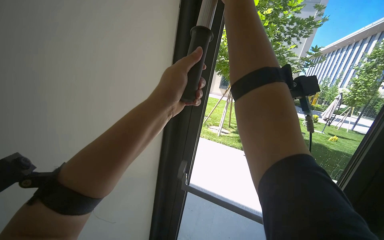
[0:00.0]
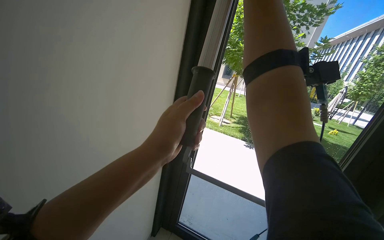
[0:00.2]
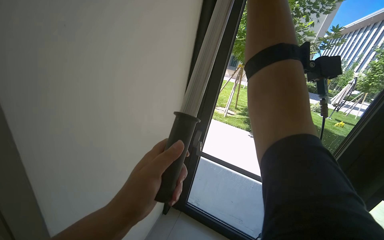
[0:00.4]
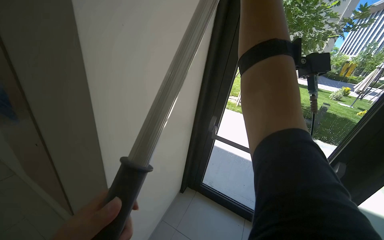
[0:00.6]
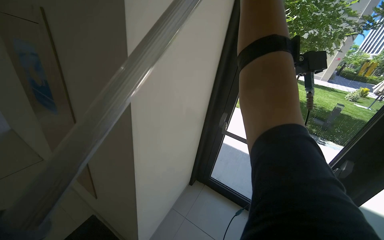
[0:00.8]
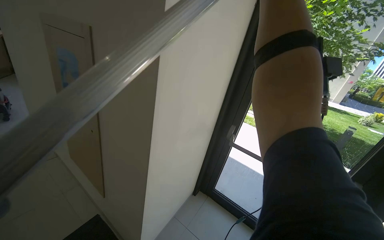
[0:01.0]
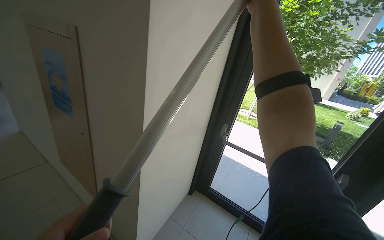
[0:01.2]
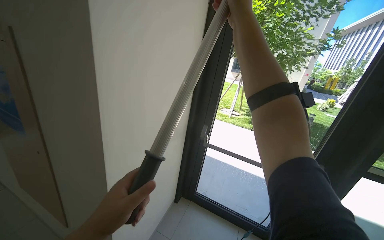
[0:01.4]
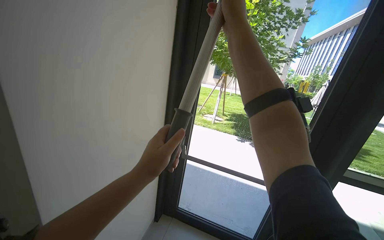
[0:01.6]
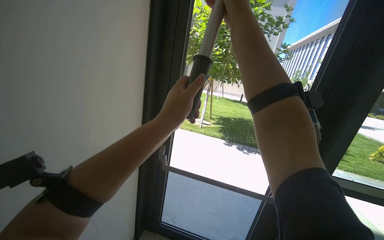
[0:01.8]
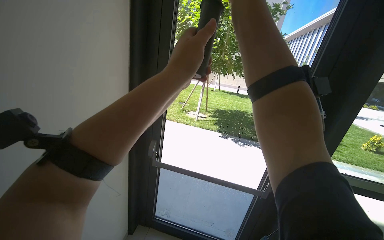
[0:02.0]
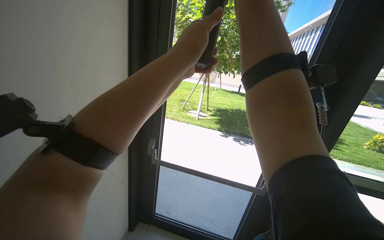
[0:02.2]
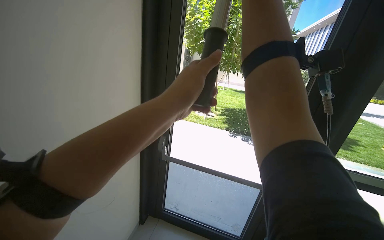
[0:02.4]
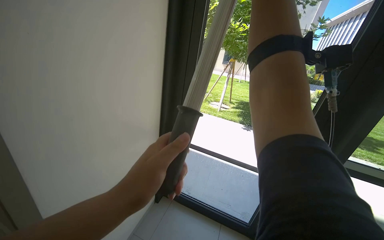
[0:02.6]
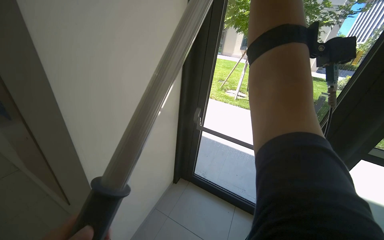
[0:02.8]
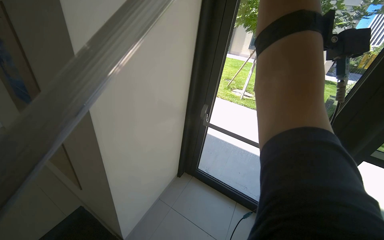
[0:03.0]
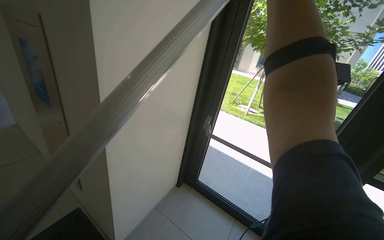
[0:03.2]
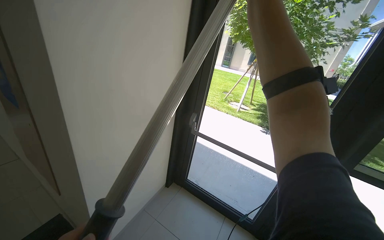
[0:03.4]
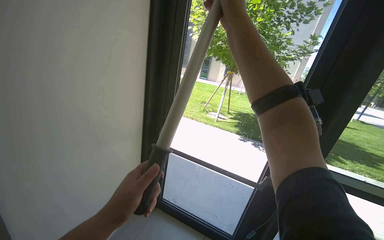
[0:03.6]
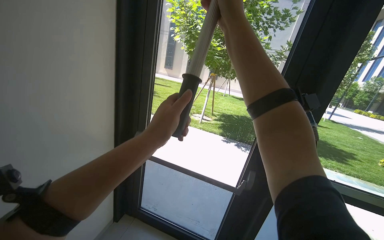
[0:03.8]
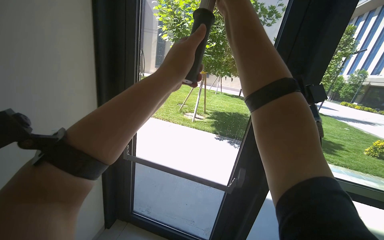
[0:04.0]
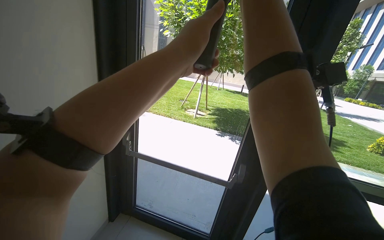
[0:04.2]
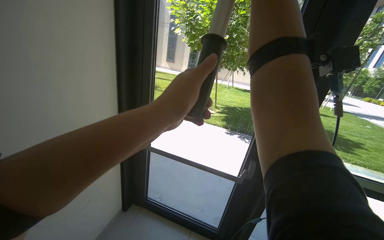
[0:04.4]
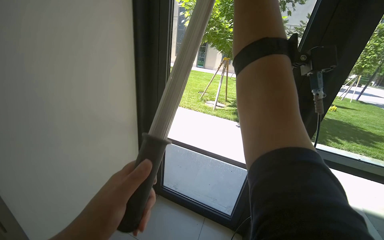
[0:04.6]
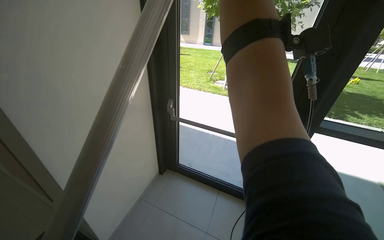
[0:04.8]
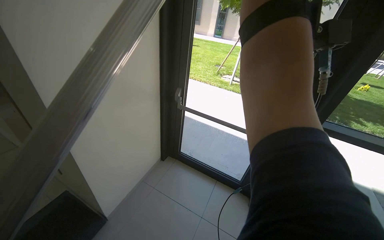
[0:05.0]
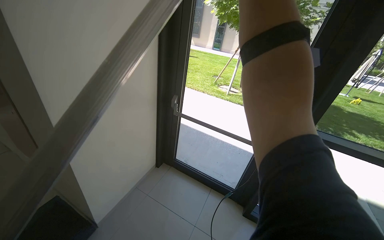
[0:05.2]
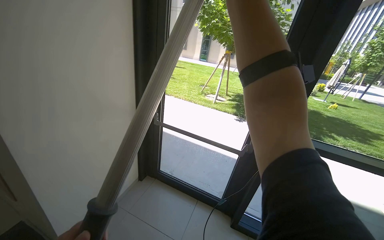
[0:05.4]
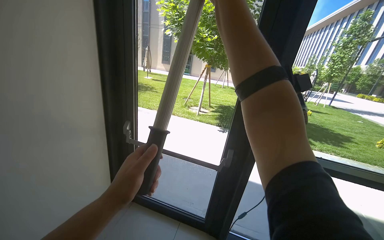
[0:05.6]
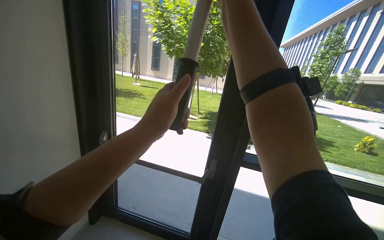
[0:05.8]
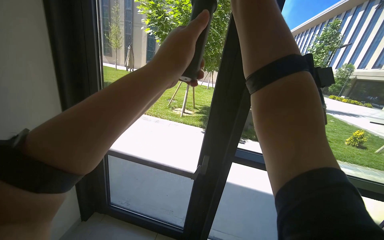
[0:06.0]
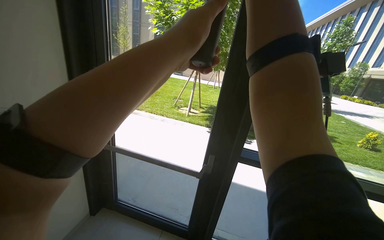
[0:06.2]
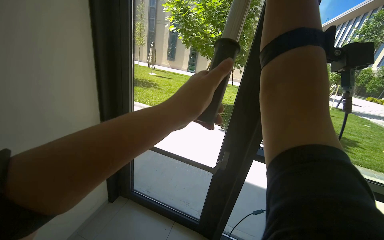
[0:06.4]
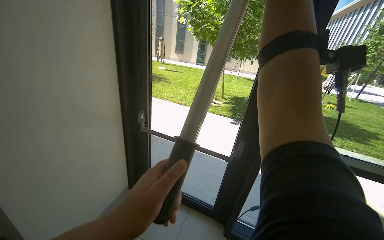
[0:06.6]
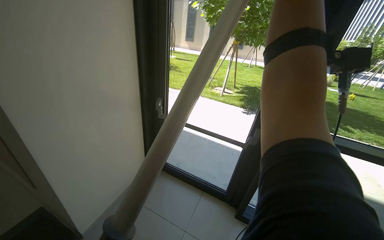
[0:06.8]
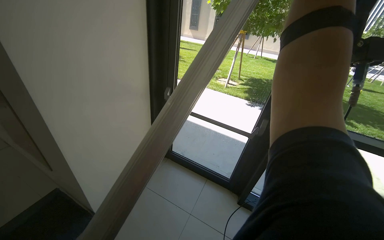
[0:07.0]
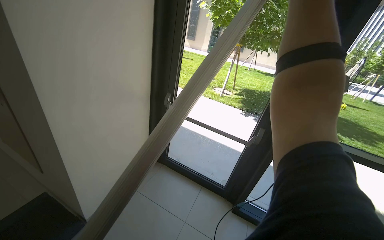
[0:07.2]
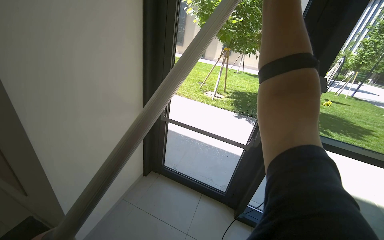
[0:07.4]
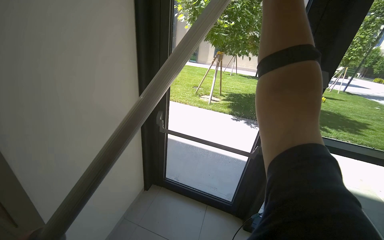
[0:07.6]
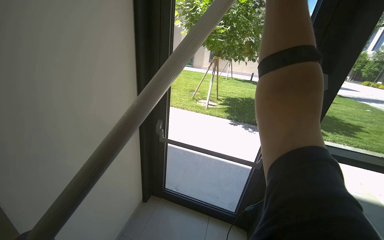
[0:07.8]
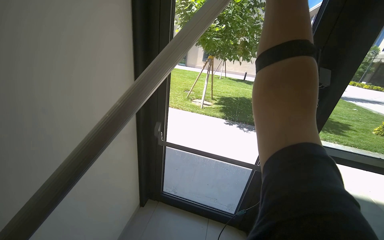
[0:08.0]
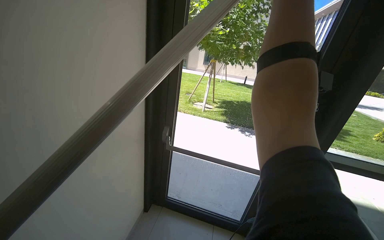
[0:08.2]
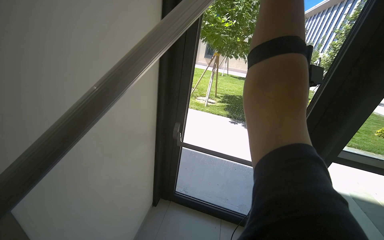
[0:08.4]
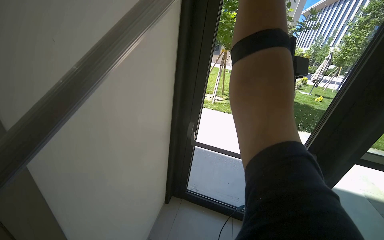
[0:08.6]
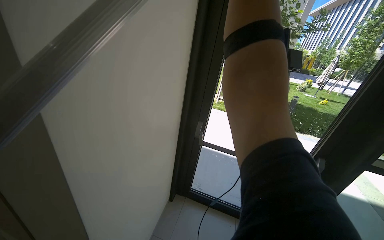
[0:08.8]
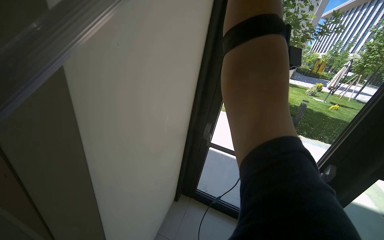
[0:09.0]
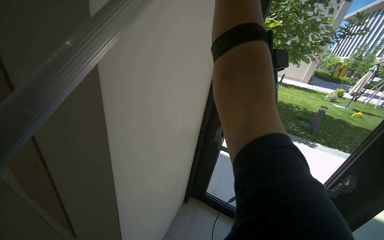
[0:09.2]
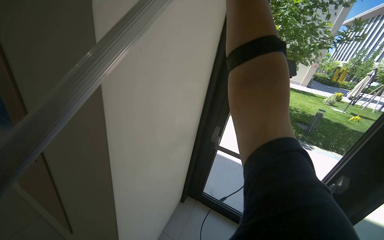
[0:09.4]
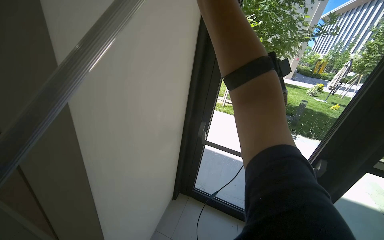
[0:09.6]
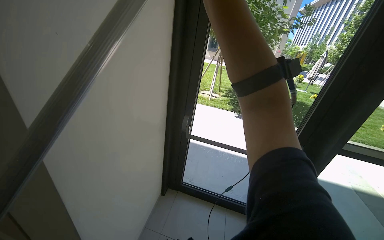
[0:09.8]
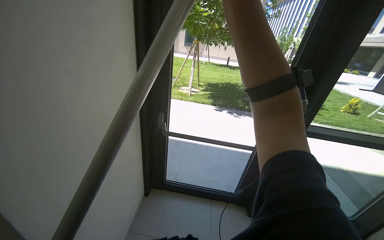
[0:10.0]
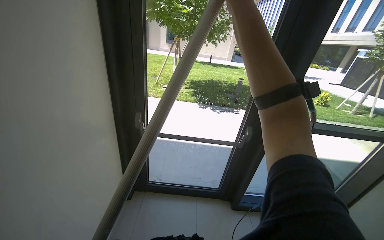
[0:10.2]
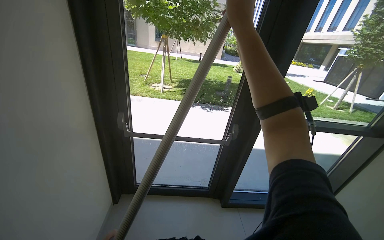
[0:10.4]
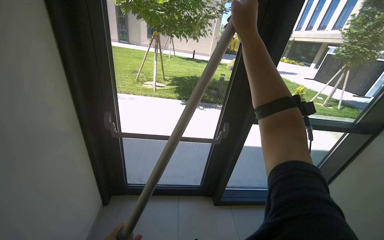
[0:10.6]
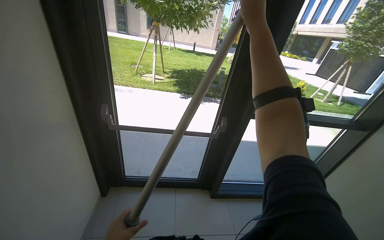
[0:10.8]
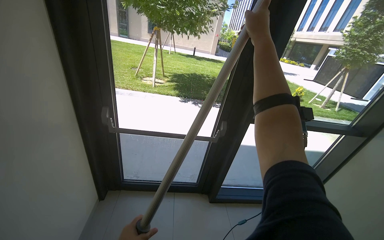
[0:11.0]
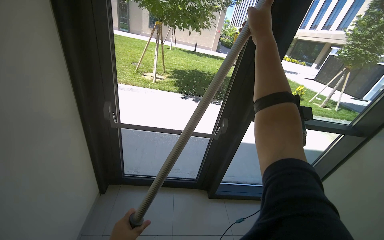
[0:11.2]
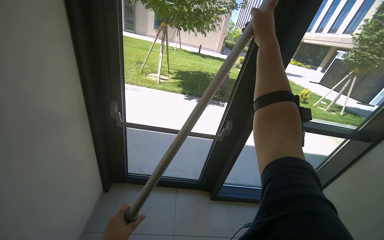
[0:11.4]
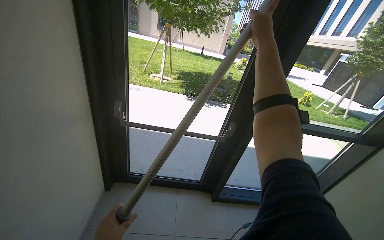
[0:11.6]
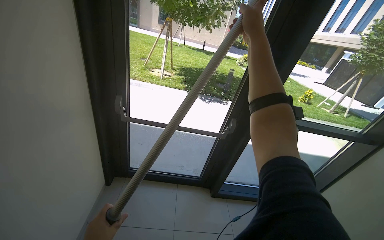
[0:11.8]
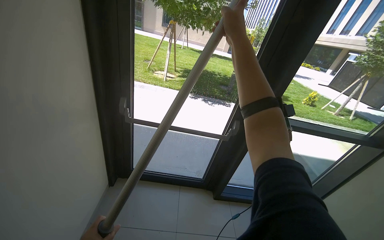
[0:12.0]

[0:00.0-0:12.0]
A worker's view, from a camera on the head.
Job: cleaning windows.
The whole recording: Cleaning glass panels with squeegee. The worker cleans the glass panels using a long-handled squeegee.
0:07.6 to 0:09.0: The camera is carried to the left, approximately 50 cm.
0:09.0 to 0:10.4: The head turns to the right by about 25 degrees.

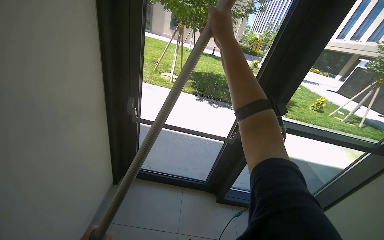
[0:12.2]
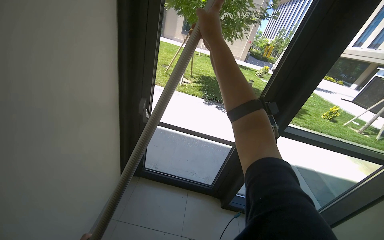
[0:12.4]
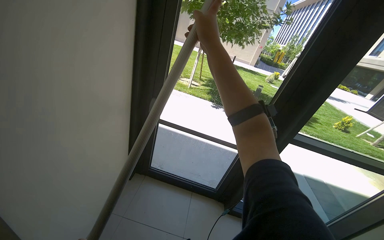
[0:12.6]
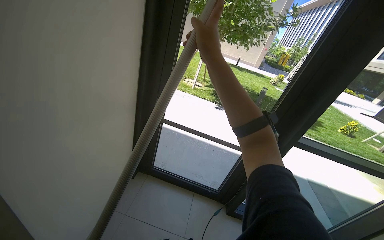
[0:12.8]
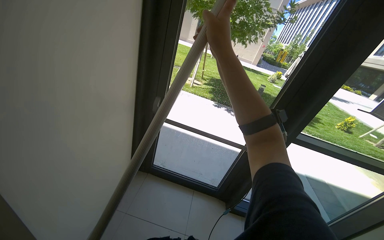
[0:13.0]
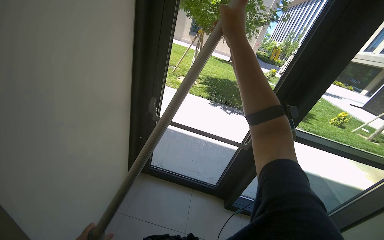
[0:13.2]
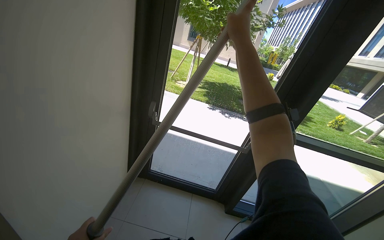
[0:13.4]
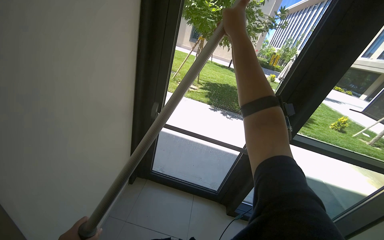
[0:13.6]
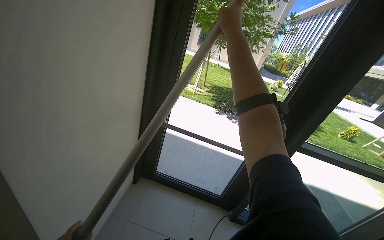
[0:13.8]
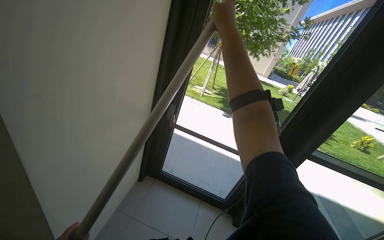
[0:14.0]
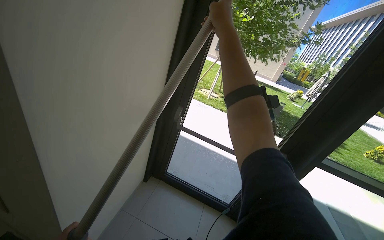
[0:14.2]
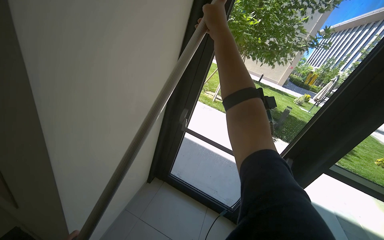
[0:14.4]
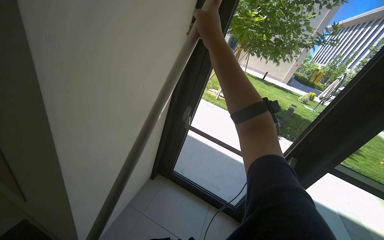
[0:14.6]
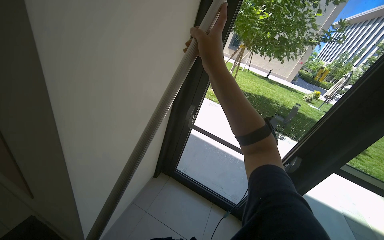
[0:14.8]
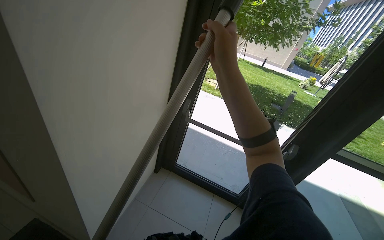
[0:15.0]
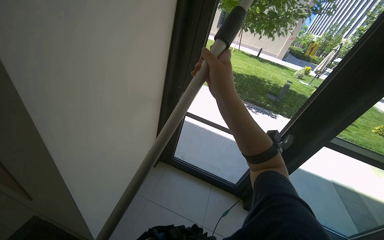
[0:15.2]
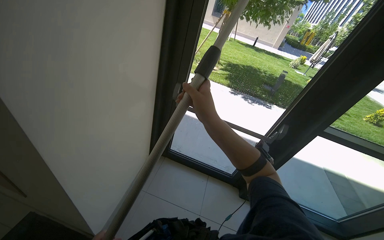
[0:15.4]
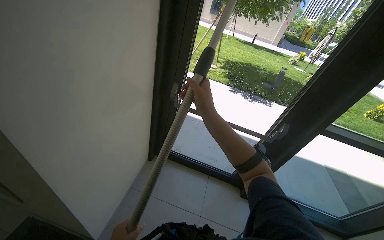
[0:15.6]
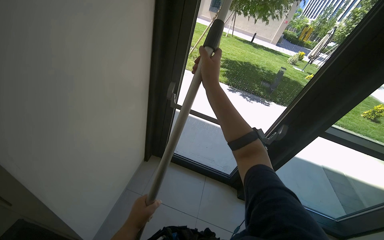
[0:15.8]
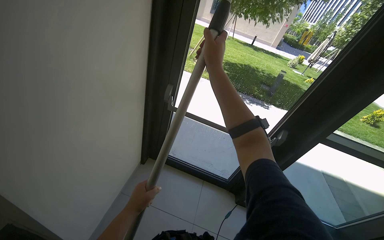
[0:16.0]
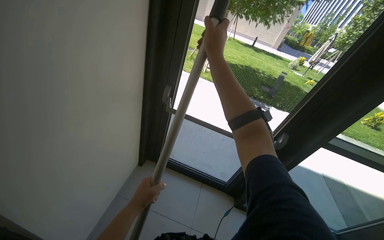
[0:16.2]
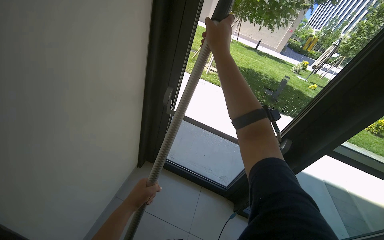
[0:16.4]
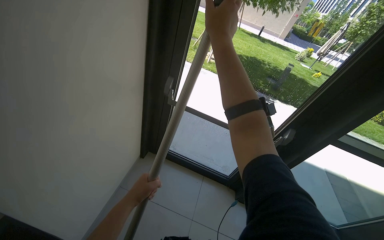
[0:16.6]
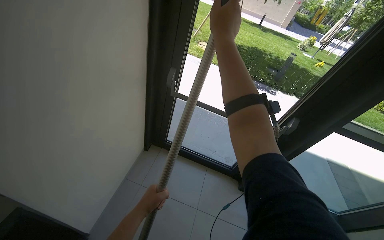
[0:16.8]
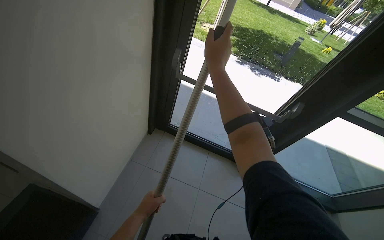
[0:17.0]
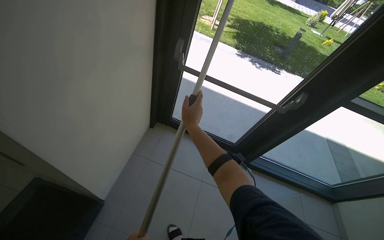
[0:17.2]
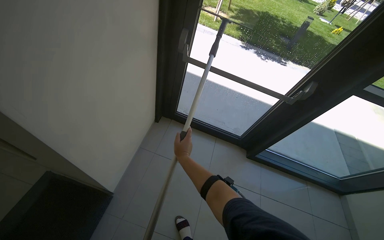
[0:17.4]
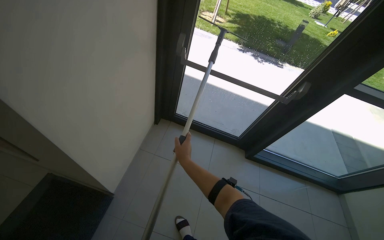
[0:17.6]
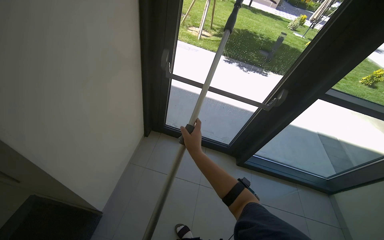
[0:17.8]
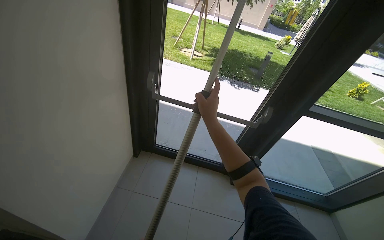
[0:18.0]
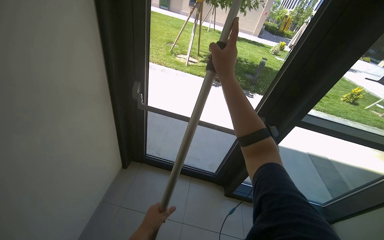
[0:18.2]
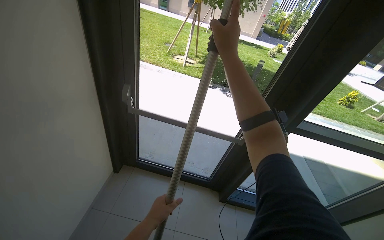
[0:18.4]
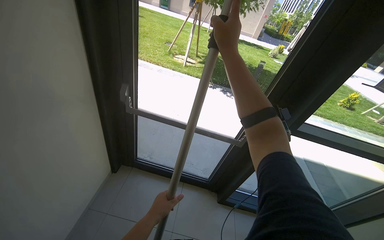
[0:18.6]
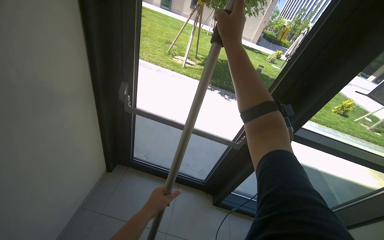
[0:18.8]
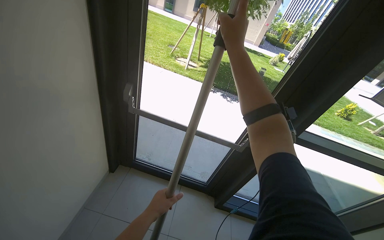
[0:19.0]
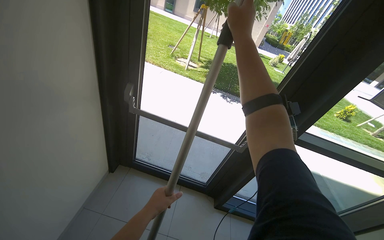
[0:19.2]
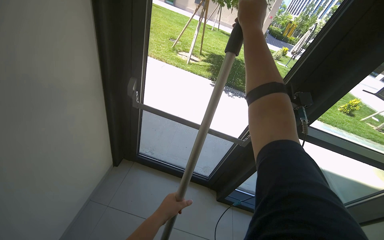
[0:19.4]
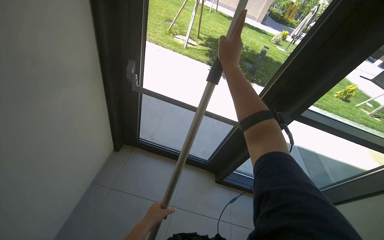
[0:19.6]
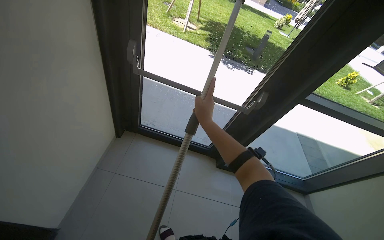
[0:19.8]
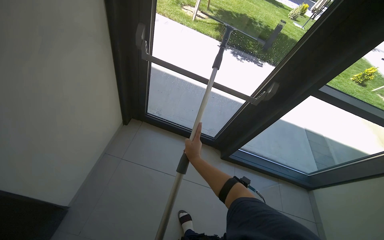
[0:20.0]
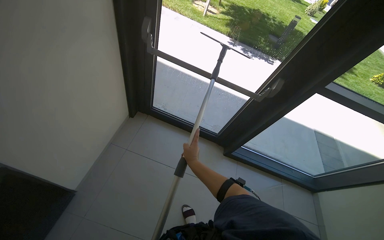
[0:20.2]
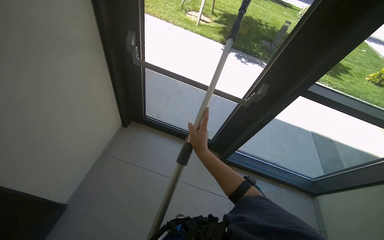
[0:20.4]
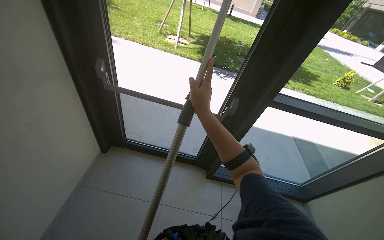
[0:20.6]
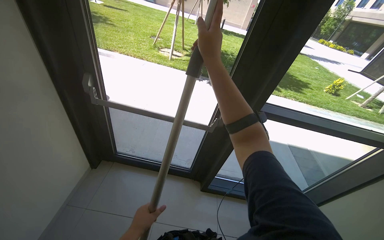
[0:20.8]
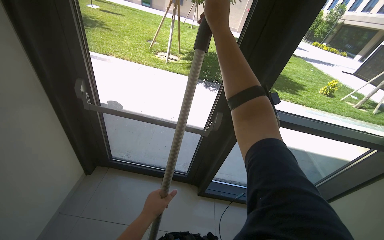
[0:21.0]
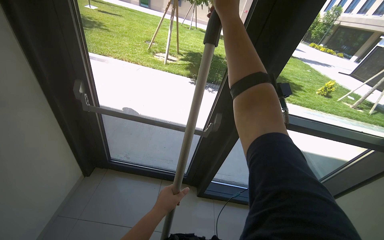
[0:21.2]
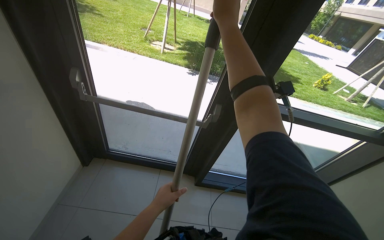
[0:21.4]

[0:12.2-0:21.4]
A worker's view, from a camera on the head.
Job: cleaning windows.
The whole recording: Cleaning glass panels with squeegee. The worker cleans the glass panels using a long-handled squeegee.
0:13.8 to 0:15.2: The right hand moves down the picture, roughly 20 cm.
0:15.2 to 0:16.8: The right hand goes some 15 cm up the picture.
0:16.8 to 0:18.4: The right hand reaches roughly 50 cm down the picture, then returns.
0:18.4 to 0:19.8: The right hand heads down the picture, covering about 30 cm.
0:19.8 to 0:21.4: The right hand is displaced up the picture and nearer to the camera by some 35 cm.
